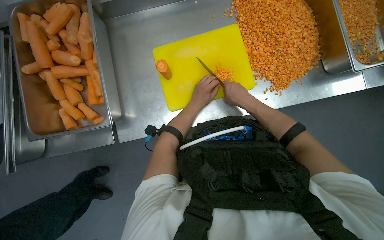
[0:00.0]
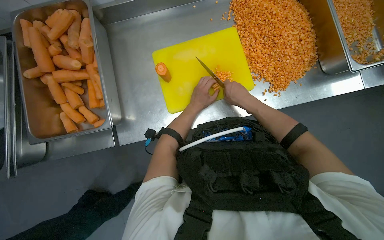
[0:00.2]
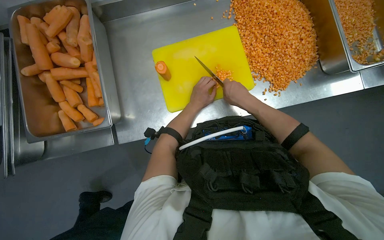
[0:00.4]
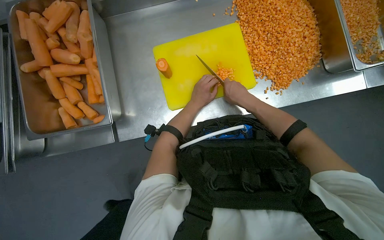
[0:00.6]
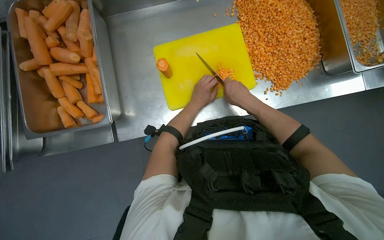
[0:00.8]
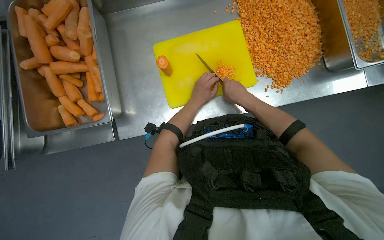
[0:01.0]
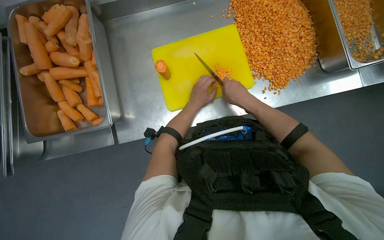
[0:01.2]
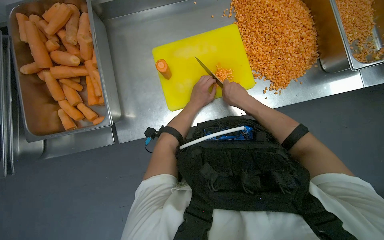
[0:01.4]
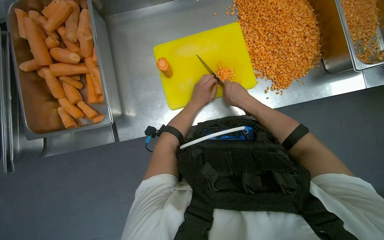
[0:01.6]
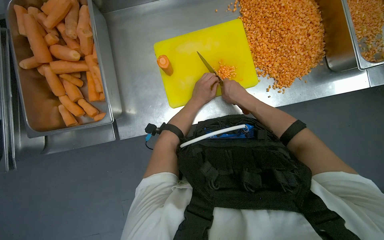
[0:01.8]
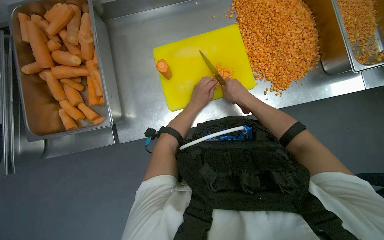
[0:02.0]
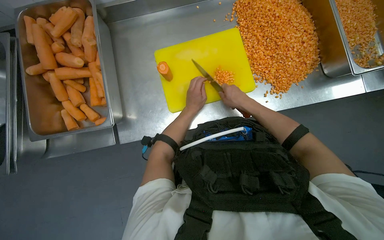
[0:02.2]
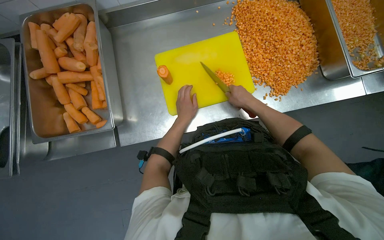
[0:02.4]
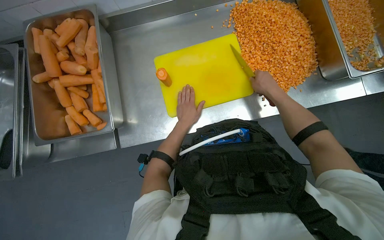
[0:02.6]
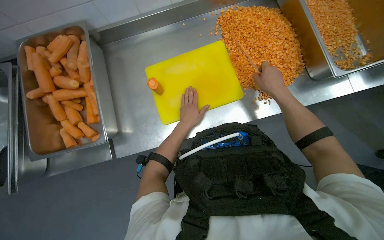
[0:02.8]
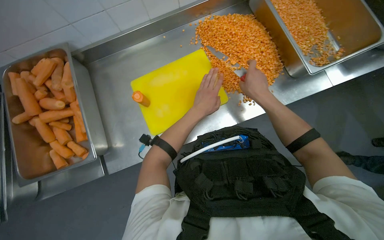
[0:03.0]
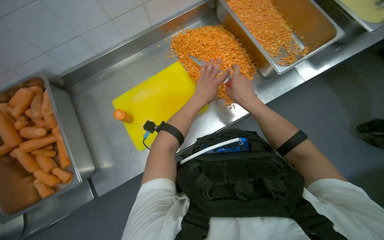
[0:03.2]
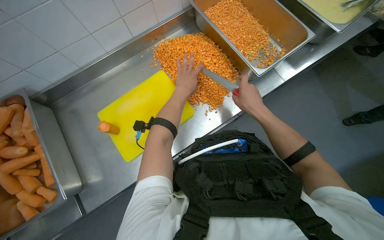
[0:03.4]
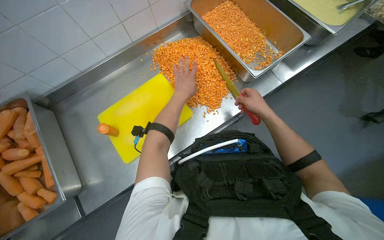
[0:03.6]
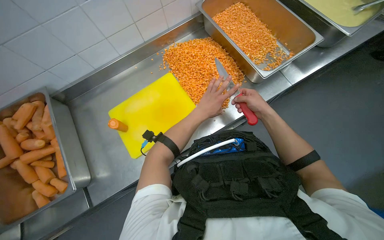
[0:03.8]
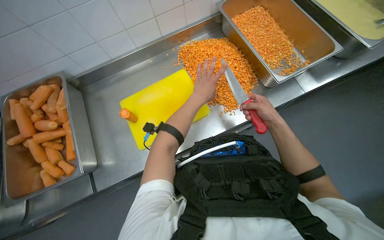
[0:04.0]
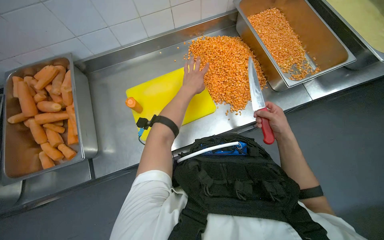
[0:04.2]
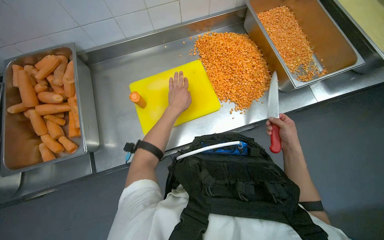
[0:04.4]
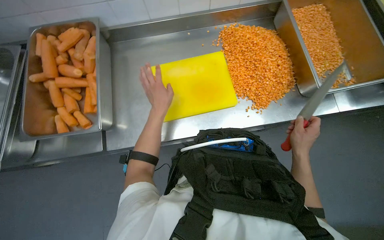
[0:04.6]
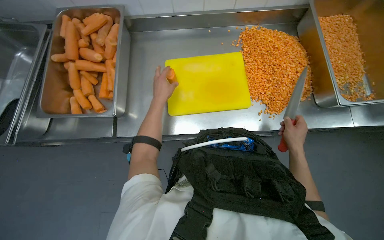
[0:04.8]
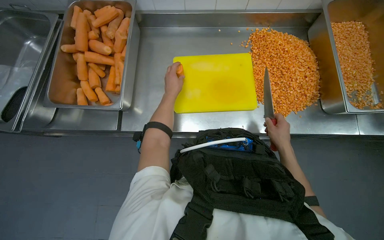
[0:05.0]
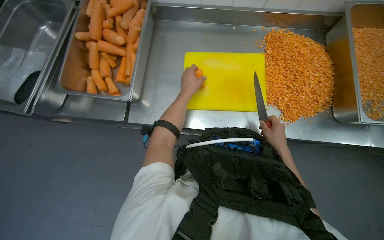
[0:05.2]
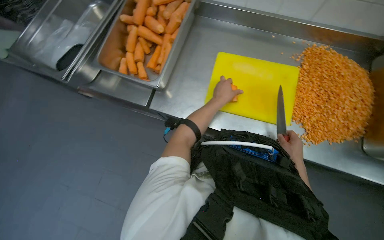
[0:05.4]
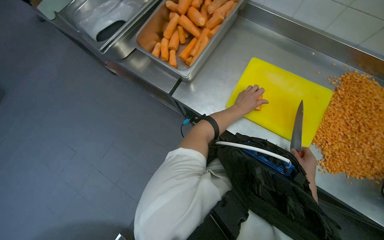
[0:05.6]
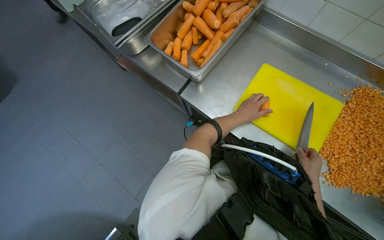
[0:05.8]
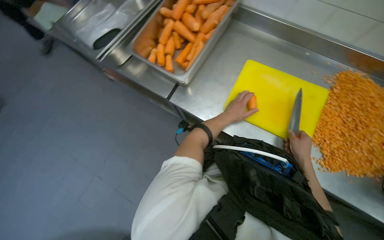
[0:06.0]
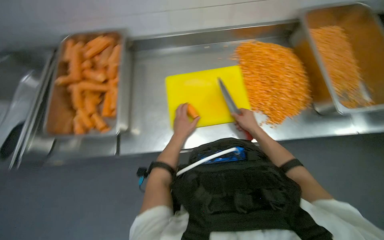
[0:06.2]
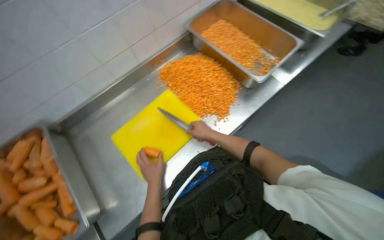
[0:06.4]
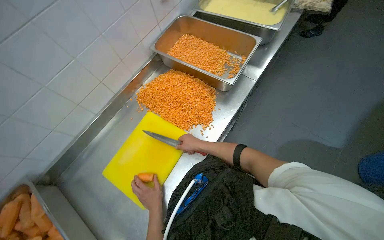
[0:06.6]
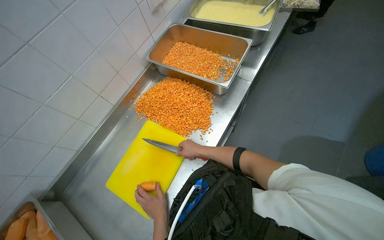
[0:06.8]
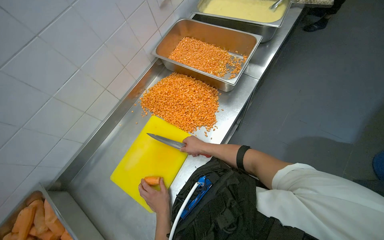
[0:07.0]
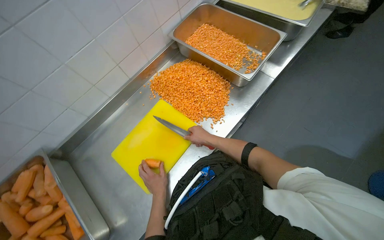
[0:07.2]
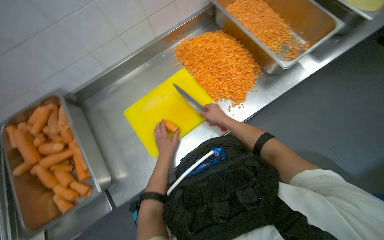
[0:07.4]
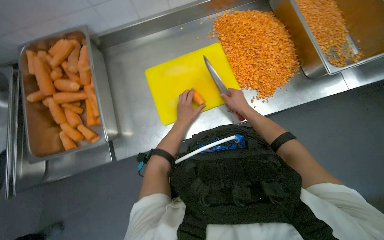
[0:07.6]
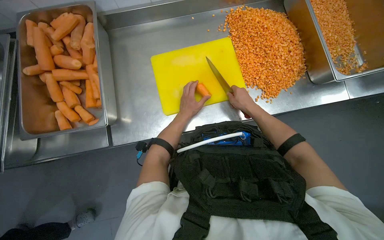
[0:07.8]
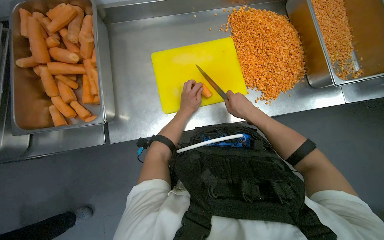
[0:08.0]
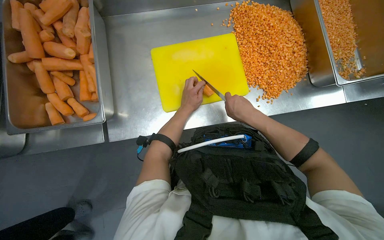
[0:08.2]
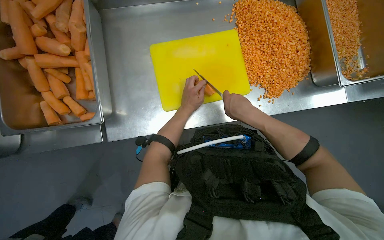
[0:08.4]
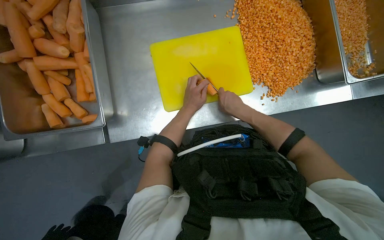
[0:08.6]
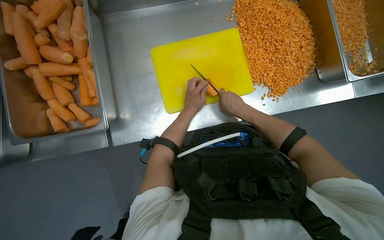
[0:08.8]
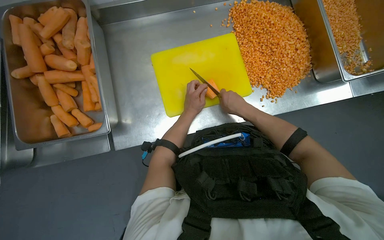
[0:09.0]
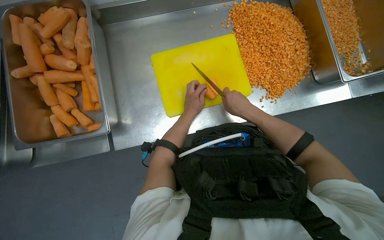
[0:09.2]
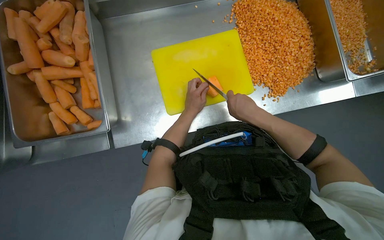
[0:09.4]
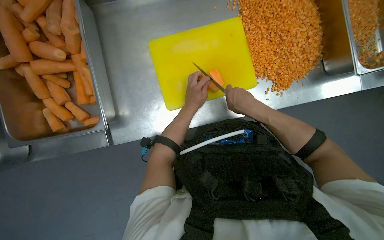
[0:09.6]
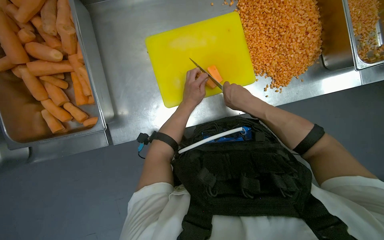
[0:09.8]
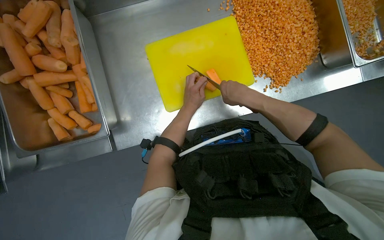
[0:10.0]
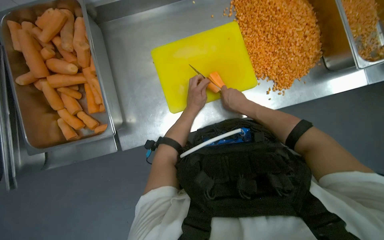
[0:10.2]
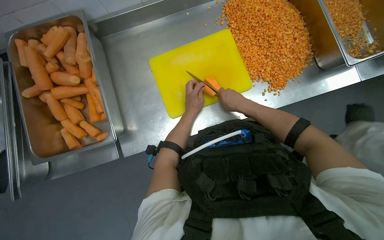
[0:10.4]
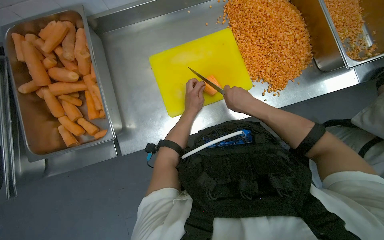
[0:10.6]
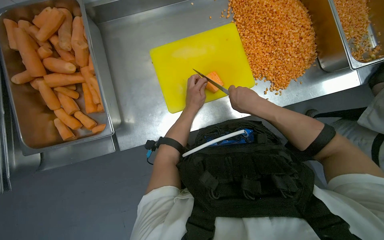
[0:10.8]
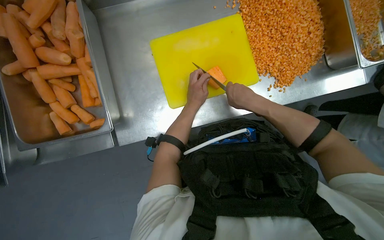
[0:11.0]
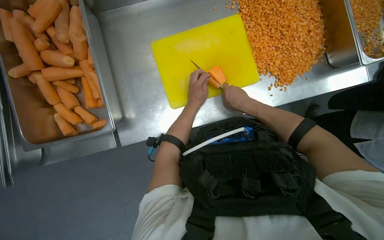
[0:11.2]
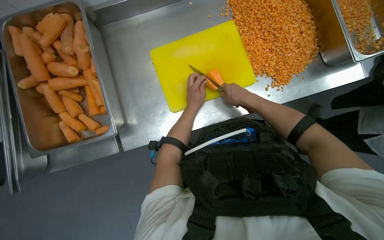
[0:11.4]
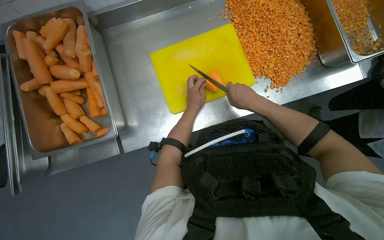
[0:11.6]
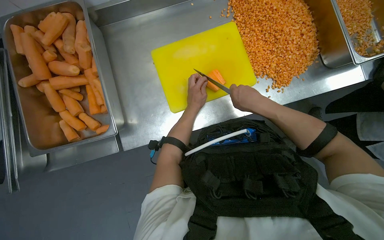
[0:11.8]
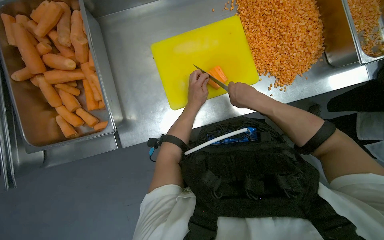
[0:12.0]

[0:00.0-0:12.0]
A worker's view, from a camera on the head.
Job: preparing food.
The whole recording: Dicing carrots on cutting board. The worker dices carrots on a yellow cutting board and pushes them into a metal tray.
0:00.0 to 0:01.6: The hands are busy where they are.
0:01.6 to 0:03.0: The right hand travels to the right by about 15 cm.
0:03.0 to 0:04.4: The right hand travels to the right and down the picture by roughly 20 cm.
0:04.4 to 0:06.0: The head turns to the left by some 50 degrees.
0:06.0 to 0:07.6: The head turns to the right by roughly 50 degrees.
0:07.6 to 0:09.0: The right hand goes nearer to the camera and returns, about 10 cm each way.
0:09.0 to 0:12.0: The hands stay close to where they were, moving slightly.

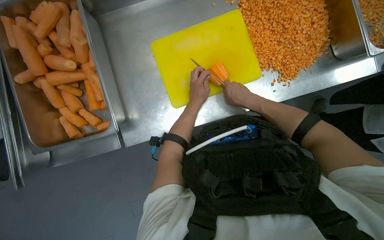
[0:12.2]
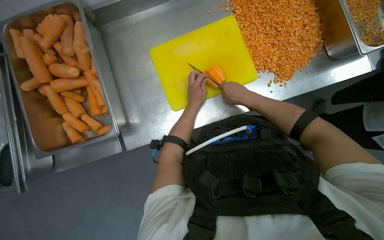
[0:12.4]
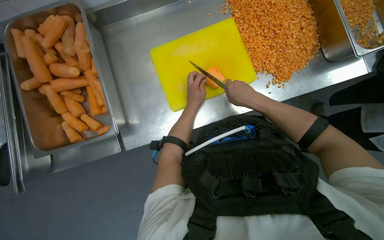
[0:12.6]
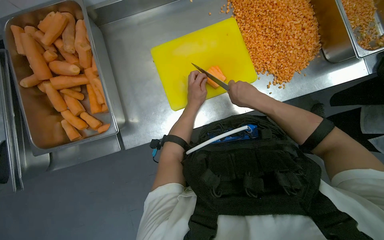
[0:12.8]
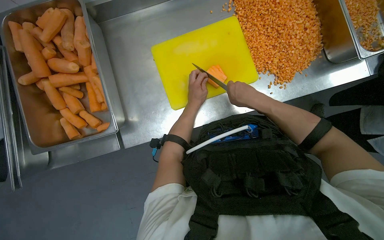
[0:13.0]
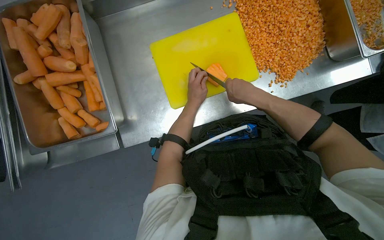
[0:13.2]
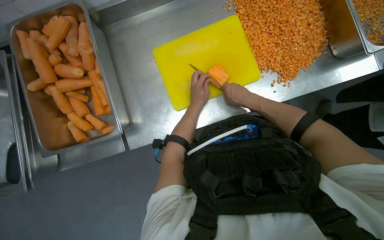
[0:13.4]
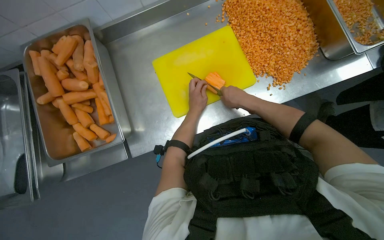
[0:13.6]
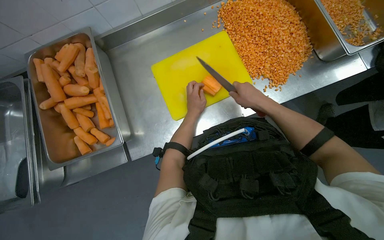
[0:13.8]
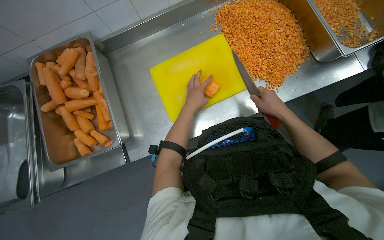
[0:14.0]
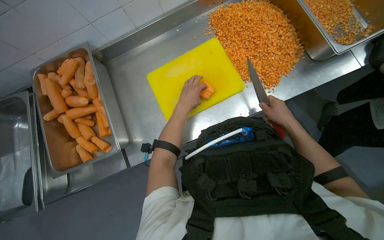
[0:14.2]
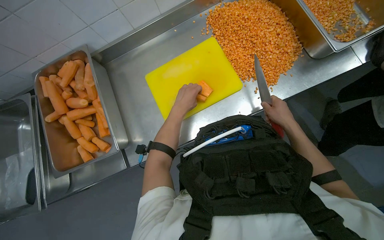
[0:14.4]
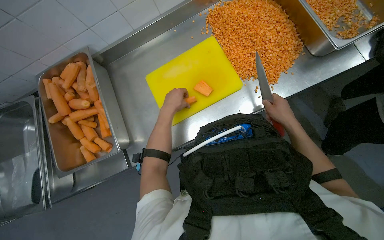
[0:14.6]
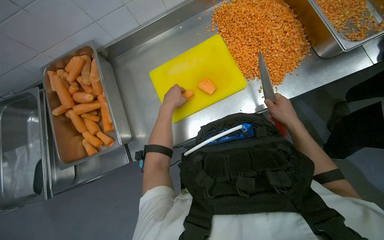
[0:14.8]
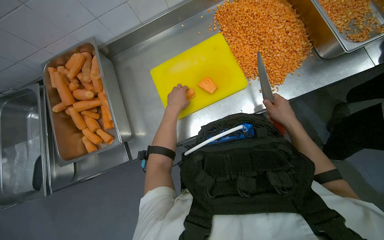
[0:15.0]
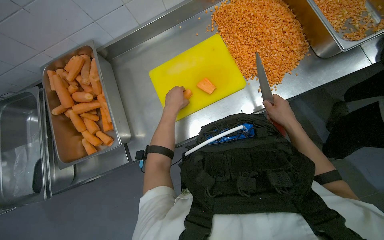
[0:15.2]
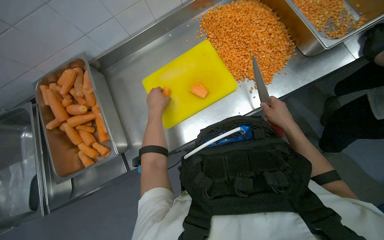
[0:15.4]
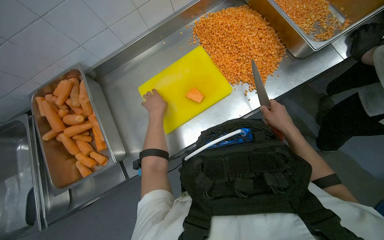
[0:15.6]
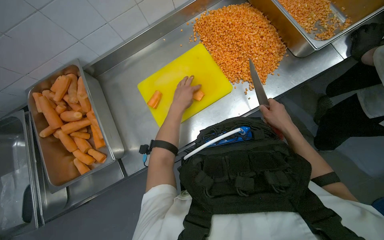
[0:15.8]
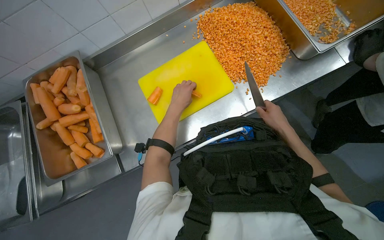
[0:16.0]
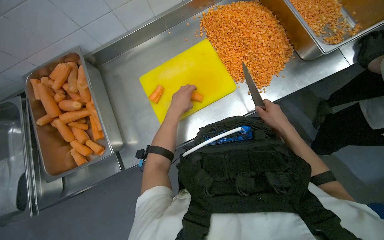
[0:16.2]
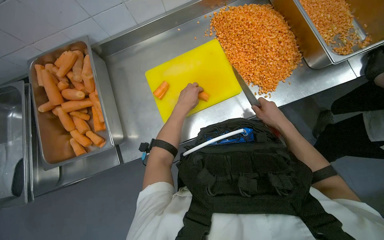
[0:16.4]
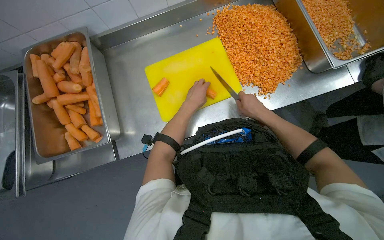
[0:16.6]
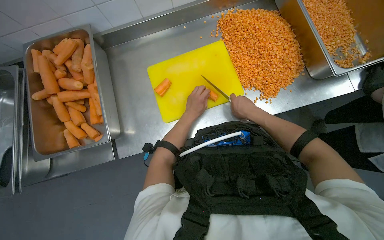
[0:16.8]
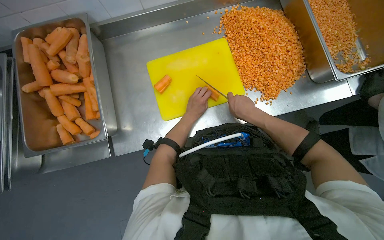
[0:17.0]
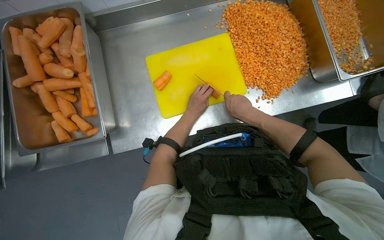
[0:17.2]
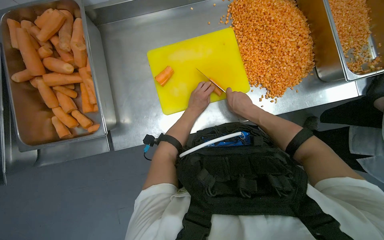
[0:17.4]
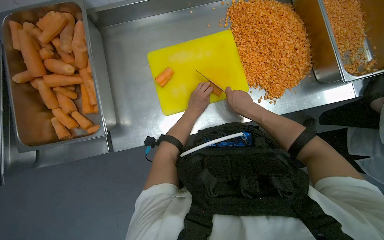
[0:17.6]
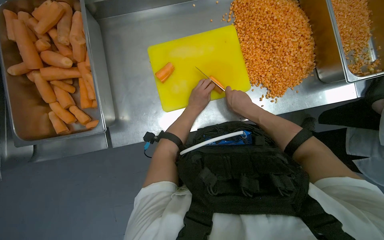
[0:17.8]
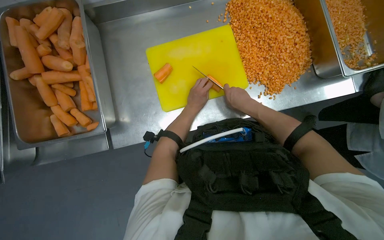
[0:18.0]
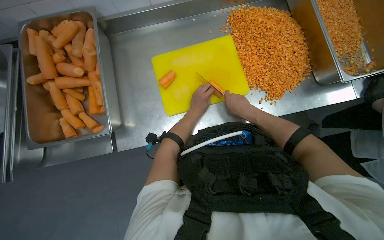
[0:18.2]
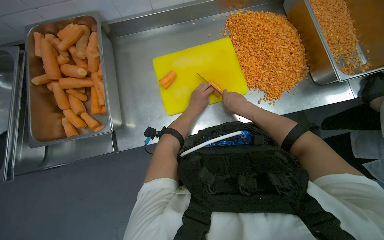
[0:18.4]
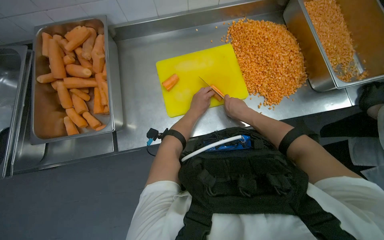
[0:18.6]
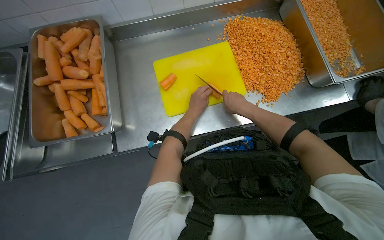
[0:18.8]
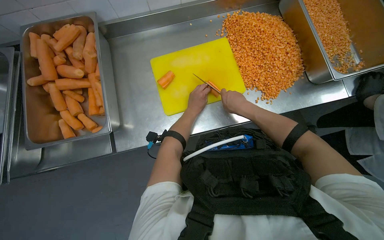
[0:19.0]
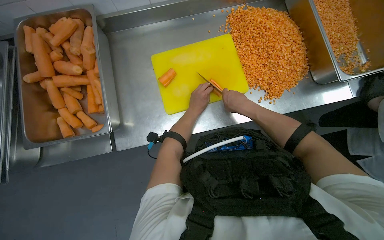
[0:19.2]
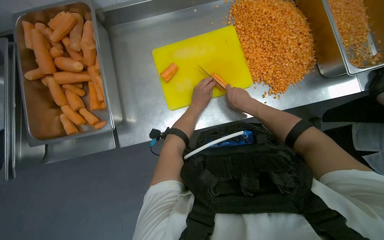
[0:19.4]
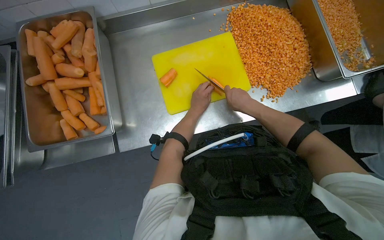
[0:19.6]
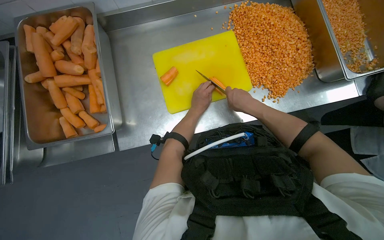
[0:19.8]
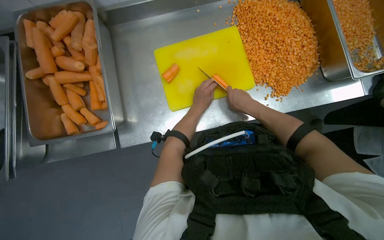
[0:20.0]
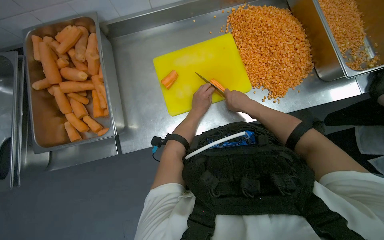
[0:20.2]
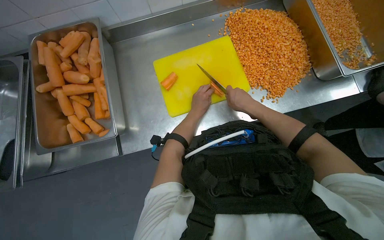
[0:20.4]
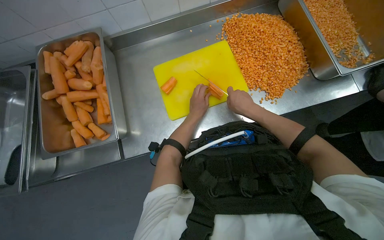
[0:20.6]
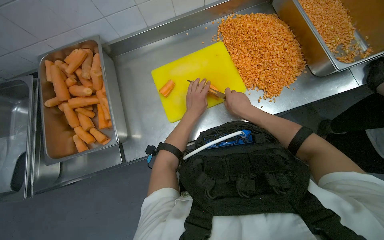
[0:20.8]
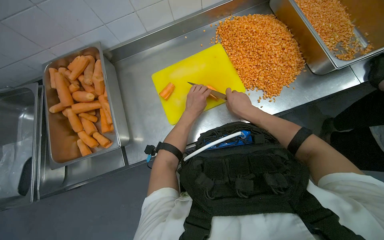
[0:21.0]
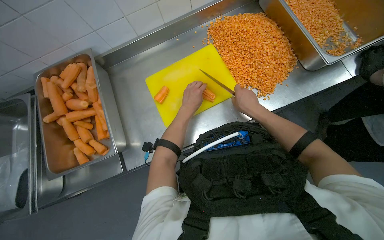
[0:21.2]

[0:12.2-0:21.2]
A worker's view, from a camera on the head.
Job: preparing food.
The whole recording: Dicing carrots on cutting board. The worker dices carrots on a yellow cutting board and pushes them into a metal tray.
0:12.2 to 0:13.8: The hands stay close to where they were, moving slightly.
0:13.8 to 0:15.2: The right hand goes roughly 15 cm to the right.
0:15.2 to 0:16.6: The hands make small movements and keep their place.
0:16.6 to 0:18.2: The right hand travels to the left by approximately 10 cm.
0:18.2 to 0:21.2: The hands stay close to where they were, moving slightly.
